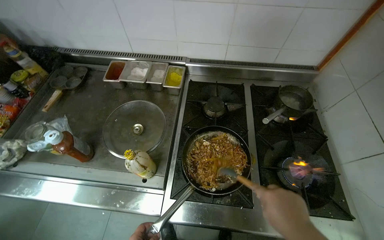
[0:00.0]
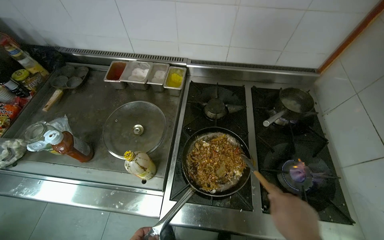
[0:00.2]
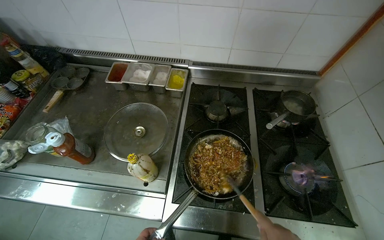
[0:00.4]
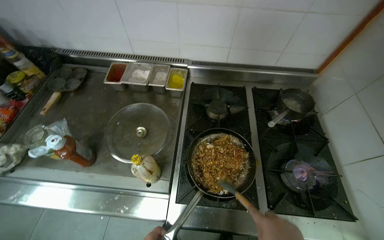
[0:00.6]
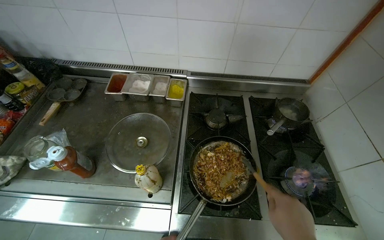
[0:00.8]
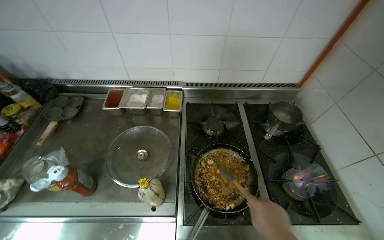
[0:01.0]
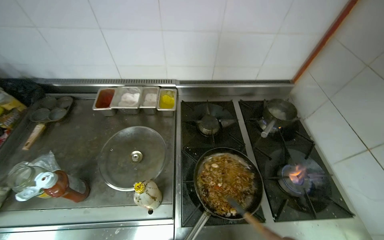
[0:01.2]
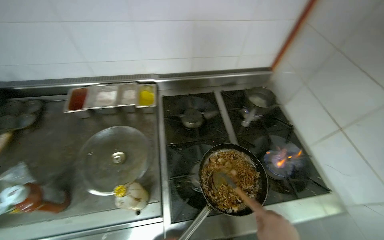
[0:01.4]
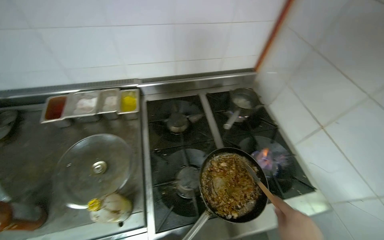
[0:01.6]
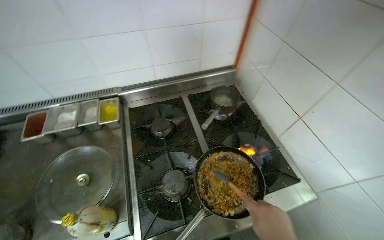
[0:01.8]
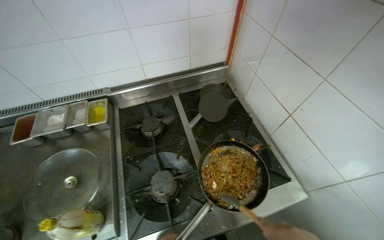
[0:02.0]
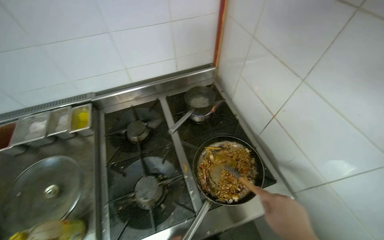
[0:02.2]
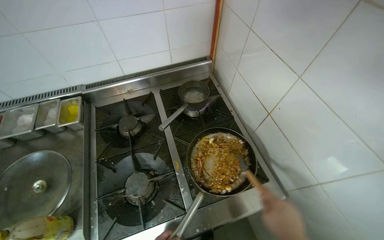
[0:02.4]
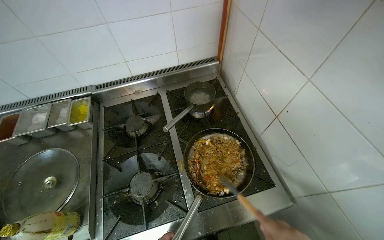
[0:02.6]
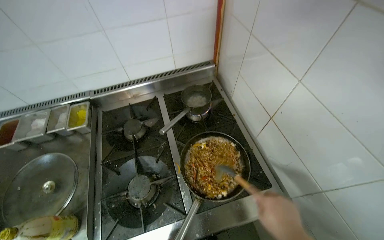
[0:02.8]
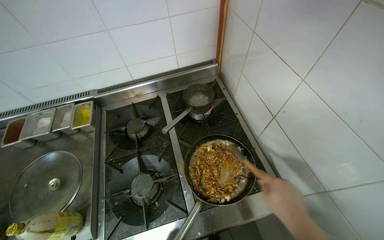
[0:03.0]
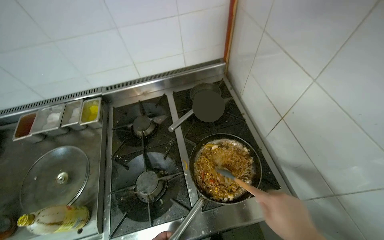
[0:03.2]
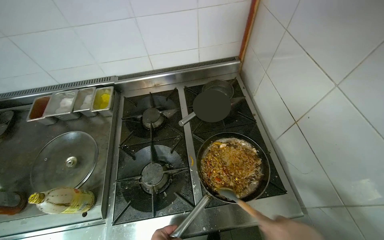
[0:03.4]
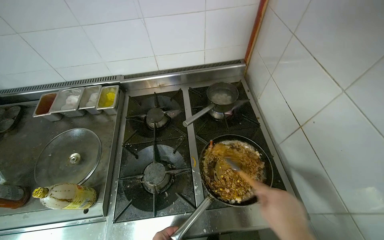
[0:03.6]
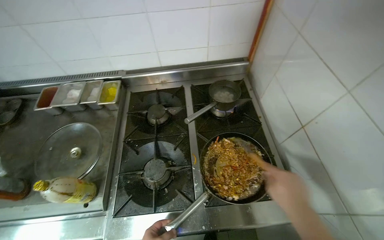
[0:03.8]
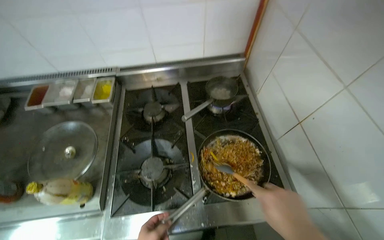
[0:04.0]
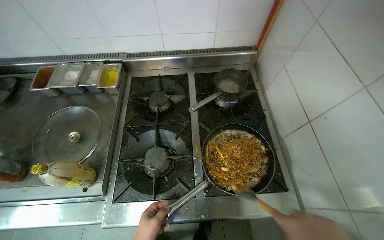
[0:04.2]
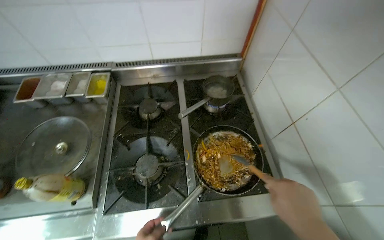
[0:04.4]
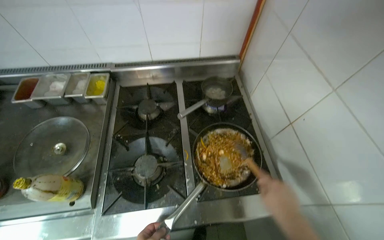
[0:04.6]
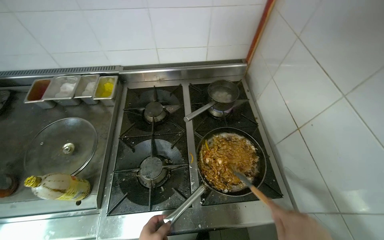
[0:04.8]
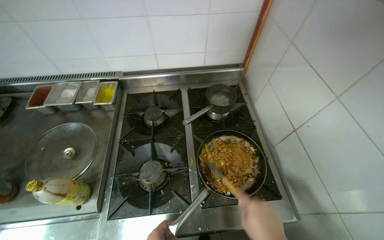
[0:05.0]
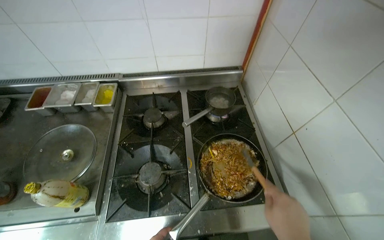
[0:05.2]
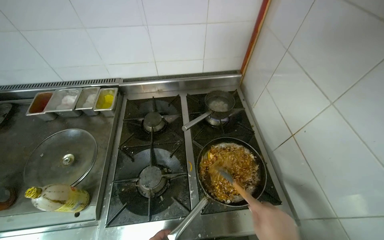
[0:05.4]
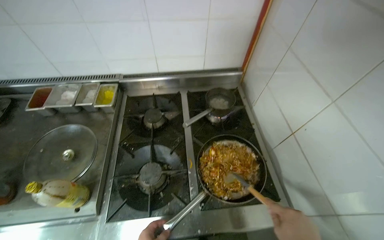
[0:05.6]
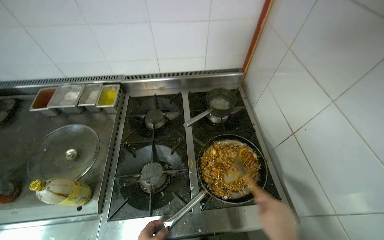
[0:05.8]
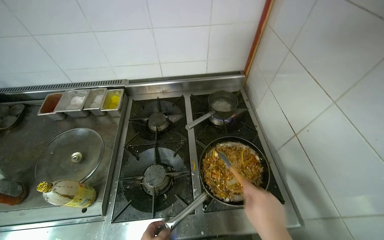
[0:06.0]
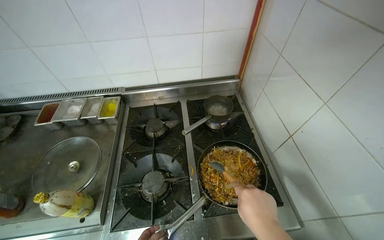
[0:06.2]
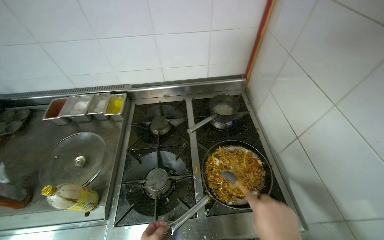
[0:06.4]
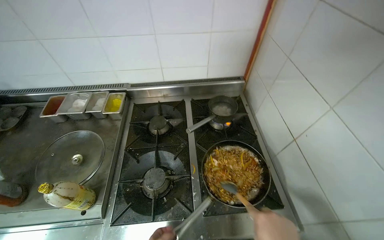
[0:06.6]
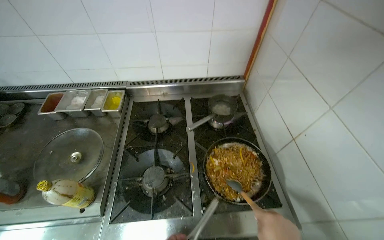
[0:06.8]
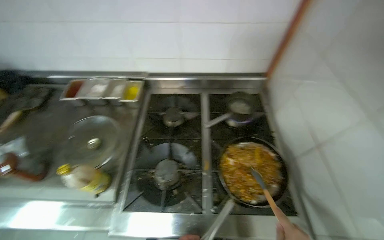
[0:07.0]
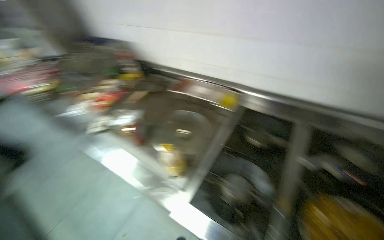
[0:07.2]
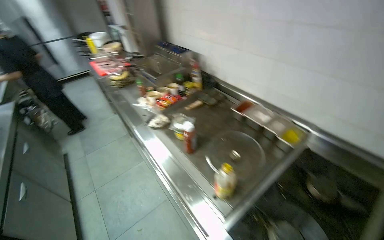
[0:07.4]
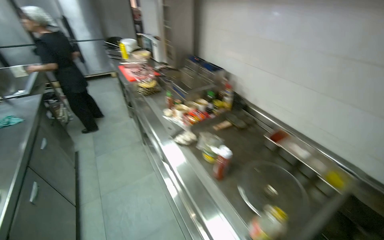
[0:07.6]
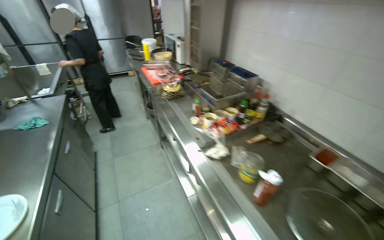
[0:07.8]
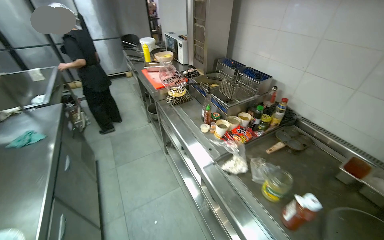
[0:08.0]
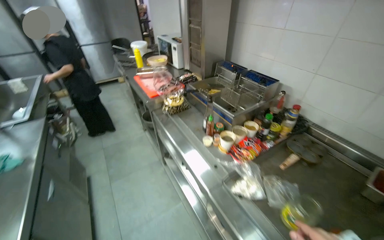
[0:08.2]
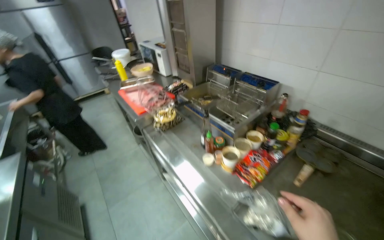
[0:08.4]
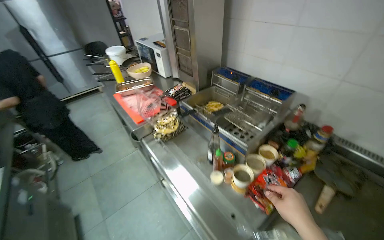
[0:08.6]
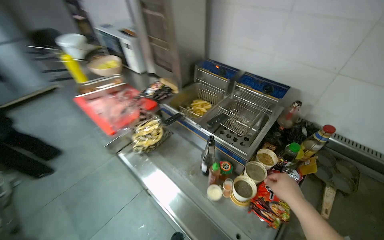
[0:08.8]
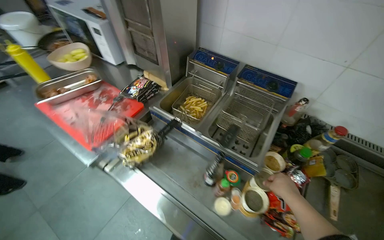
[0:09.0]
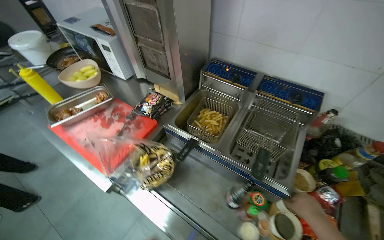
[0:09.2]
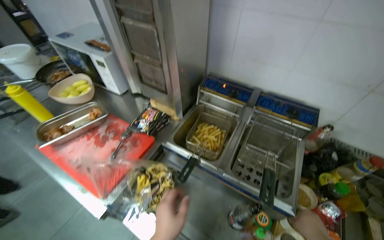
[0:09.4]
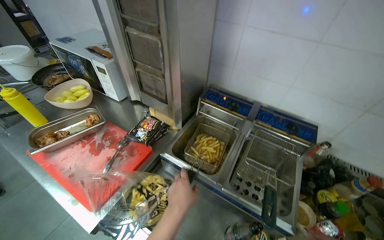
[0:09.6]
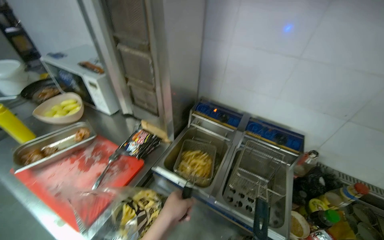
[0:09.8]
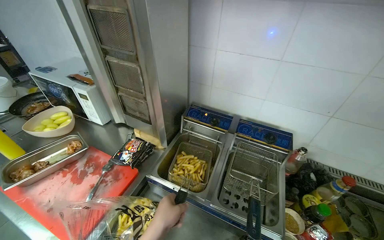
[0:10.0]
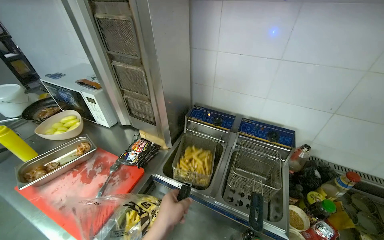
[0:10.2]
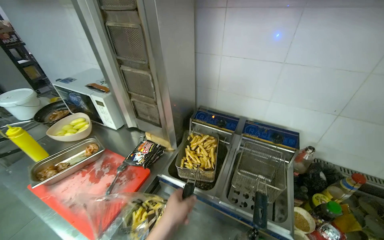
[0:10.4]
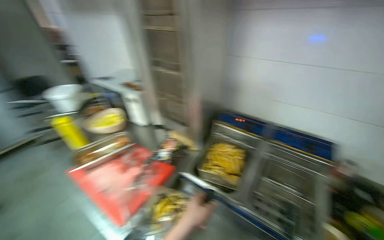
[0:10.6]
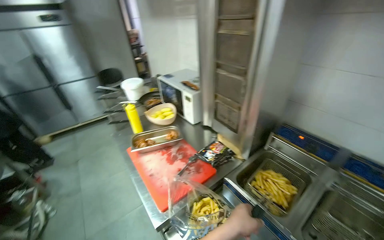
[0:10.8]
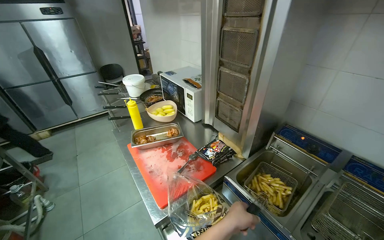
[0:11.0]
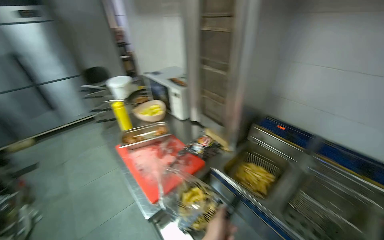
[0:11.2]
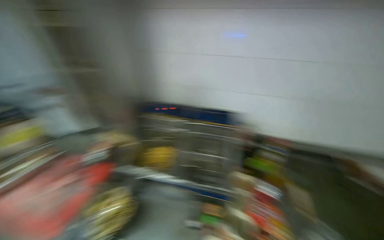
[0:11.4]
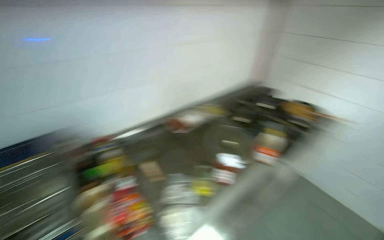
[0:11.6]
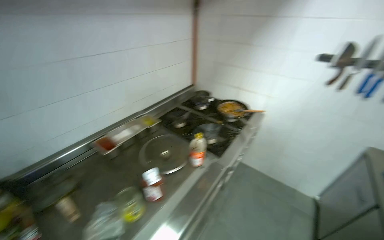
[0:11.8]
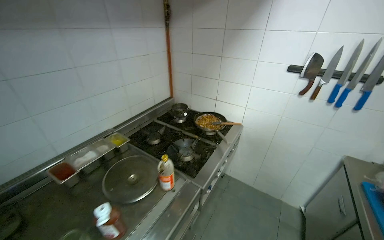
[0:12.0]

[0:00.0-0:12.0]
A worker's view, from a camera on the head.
Job: cooking food.
The whole recording: Cooking ingredients in pan. The worker adds various ingredients to a pan on the stove and stirs them while cooking.
0:00.0 to 0:01.6: The head turns to the right by some 20 degrees.
0:06.0 to 0:07.6: The camera is carried some 50 cm. The head turns to the left by about 65 degrees.
0:07.6 to 0:09.0: The camera travels roughly 1 m. The head turns to the right by about 25 degrees. The wearer looks roughly 15 degrees further downward.
0:09.0 to 0:10.4: The camera pitches upward, by roughly 15 degrees.
0:10.4 to 0:12.0: The head travels roughly 70 cm. The head rotates approximately 70 degrees to the right.

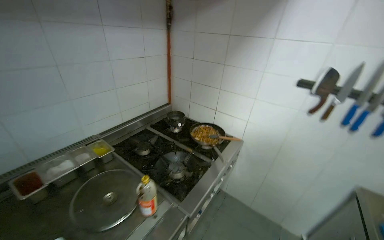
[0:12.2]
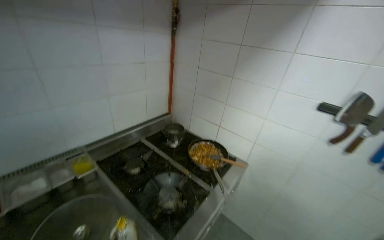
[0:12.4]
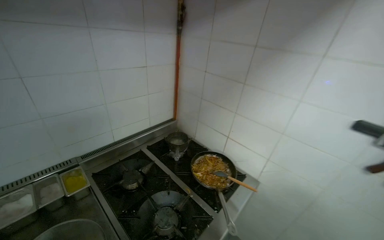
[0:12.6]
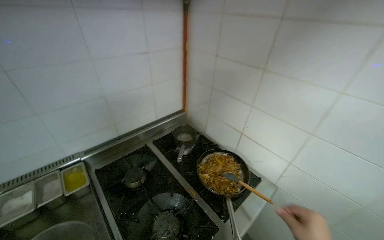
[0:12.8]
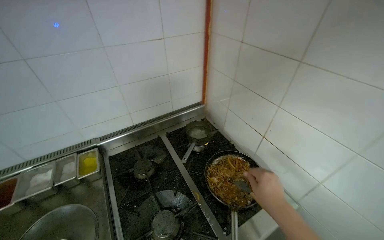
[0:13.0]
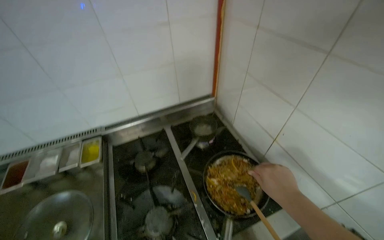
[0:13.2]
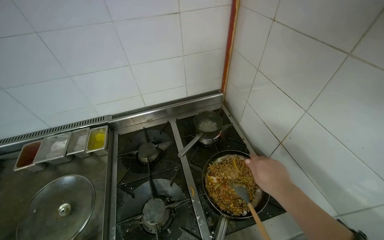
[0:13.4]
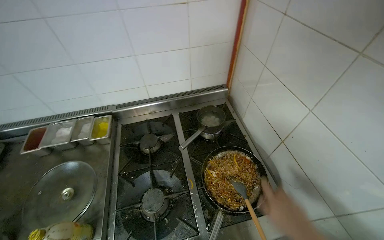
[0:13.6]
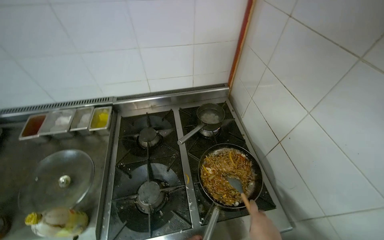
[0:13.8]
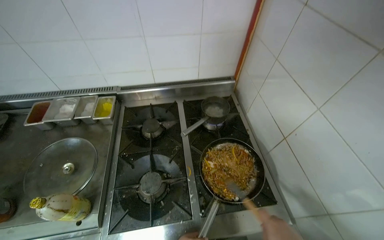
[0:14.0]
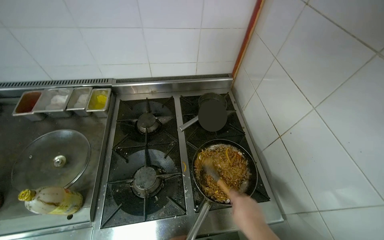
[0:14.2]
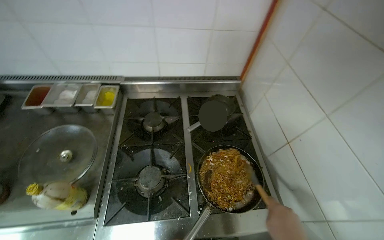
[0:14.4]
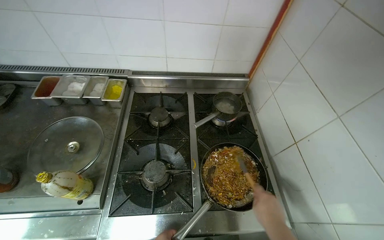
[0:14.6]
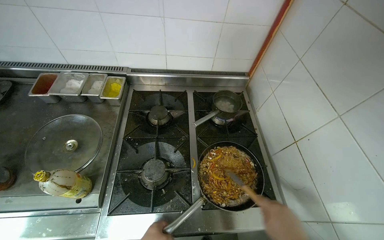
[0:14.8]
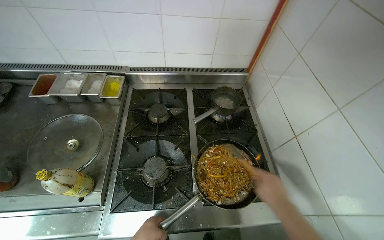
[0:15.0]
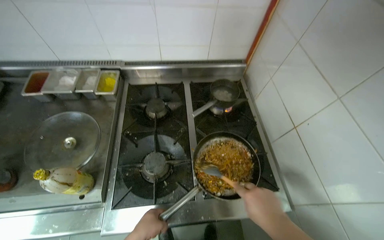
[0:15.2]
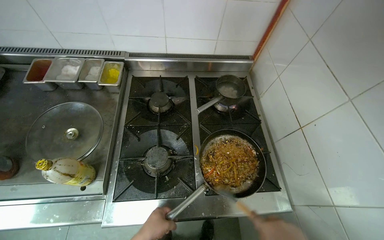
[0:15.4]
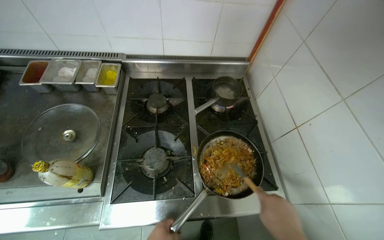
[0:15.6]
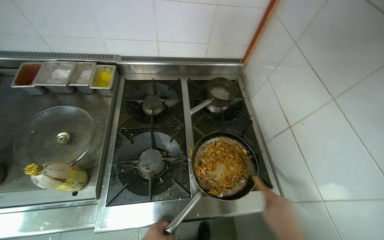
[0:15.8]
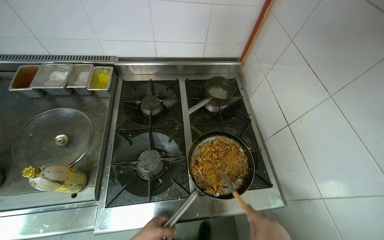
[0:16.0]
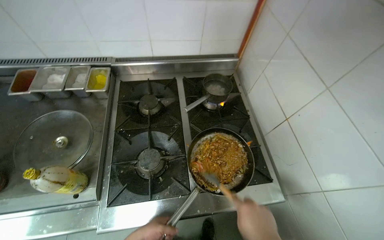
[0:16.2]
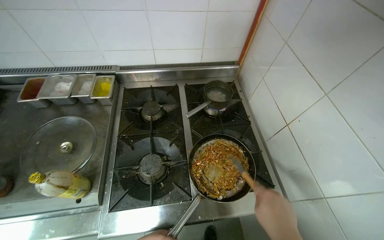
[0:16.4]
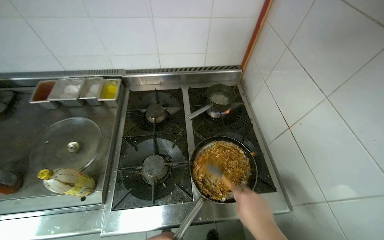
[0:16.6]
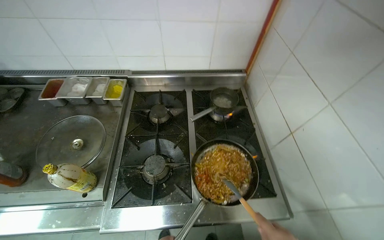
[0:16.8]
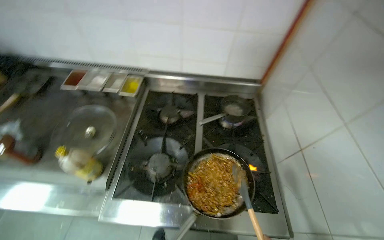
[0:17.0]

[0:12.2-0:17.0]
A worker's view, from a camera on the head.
Job: cooking food.
The whole recording: Cooking ingredients in pan. The worker adds various ingredients to a pan on the stove and stirs them while cooking.
0:12.2 to 0:13.8: The wearer moves approximately 70 cm. The wearer looks some 40 degrees further to the left. The camera pitches downward, by approximately 20 degrees.
